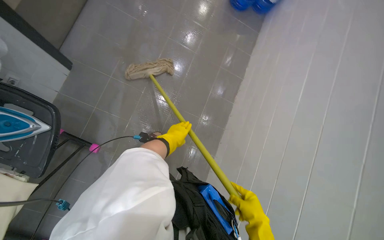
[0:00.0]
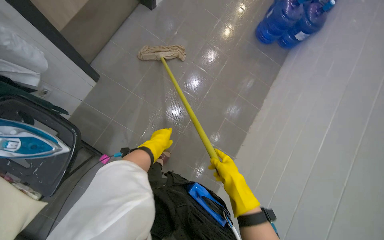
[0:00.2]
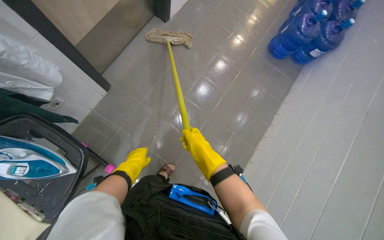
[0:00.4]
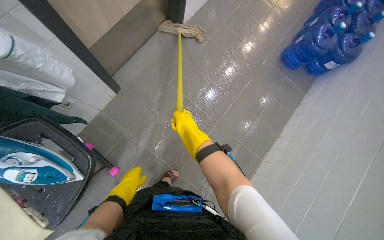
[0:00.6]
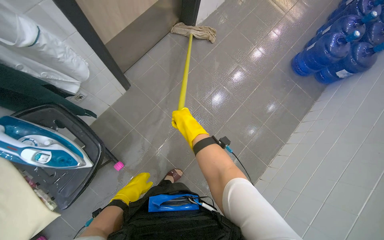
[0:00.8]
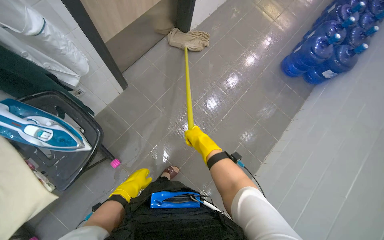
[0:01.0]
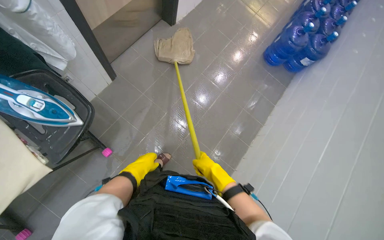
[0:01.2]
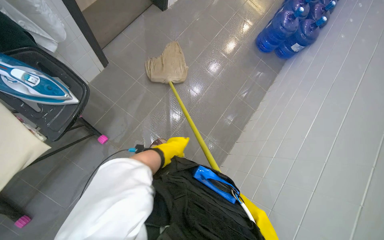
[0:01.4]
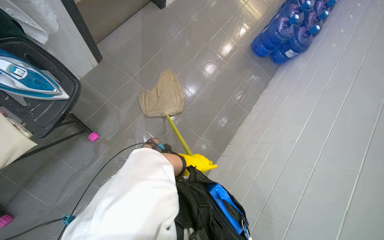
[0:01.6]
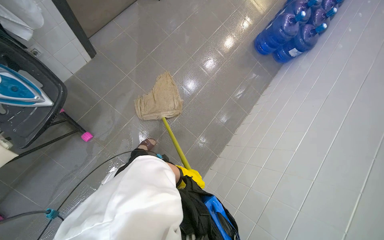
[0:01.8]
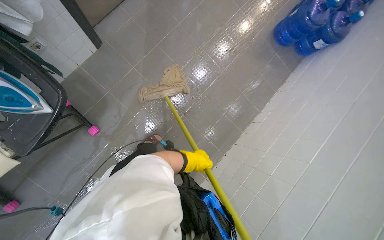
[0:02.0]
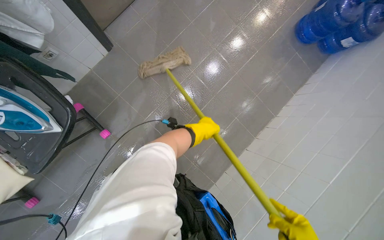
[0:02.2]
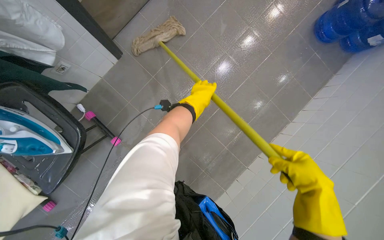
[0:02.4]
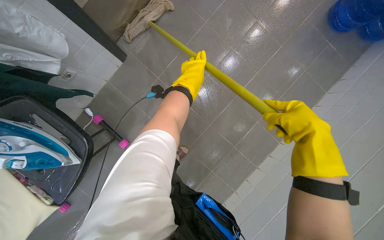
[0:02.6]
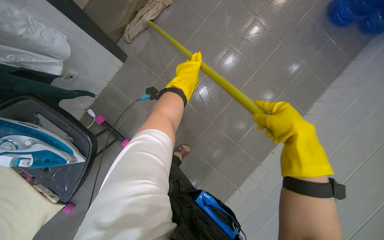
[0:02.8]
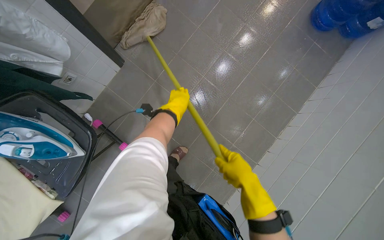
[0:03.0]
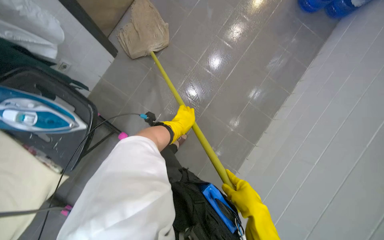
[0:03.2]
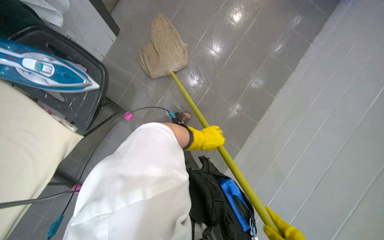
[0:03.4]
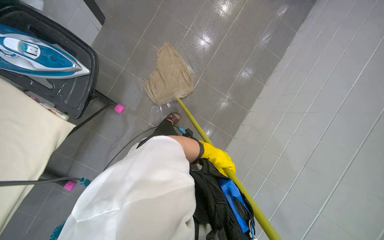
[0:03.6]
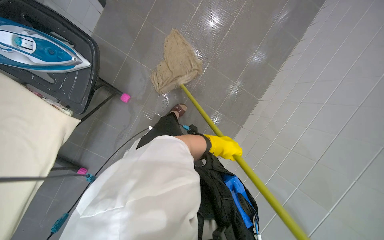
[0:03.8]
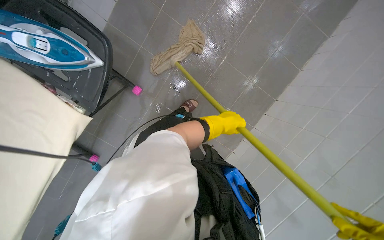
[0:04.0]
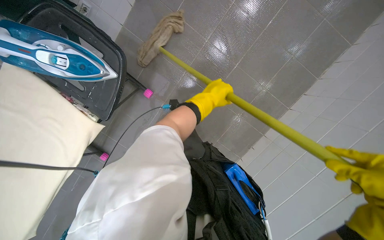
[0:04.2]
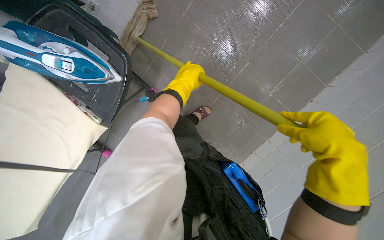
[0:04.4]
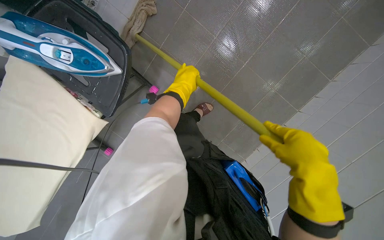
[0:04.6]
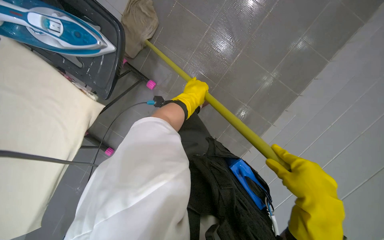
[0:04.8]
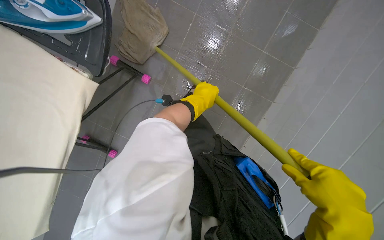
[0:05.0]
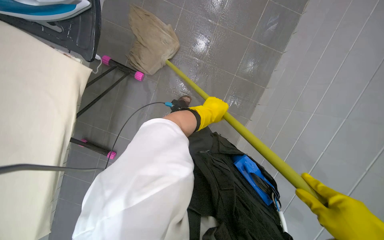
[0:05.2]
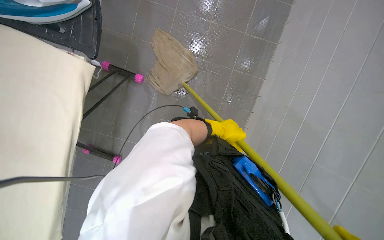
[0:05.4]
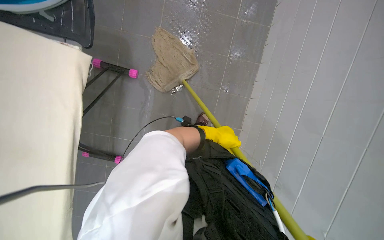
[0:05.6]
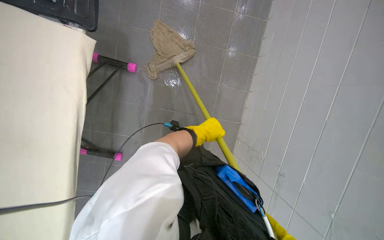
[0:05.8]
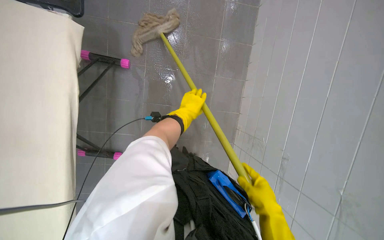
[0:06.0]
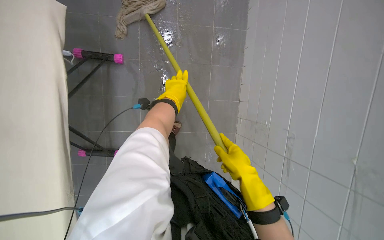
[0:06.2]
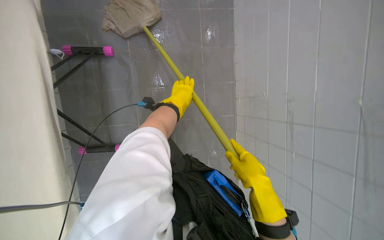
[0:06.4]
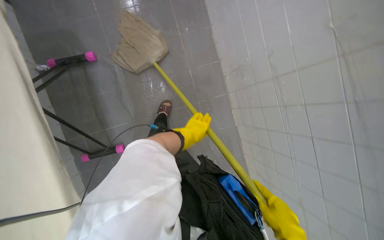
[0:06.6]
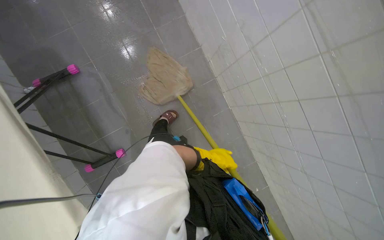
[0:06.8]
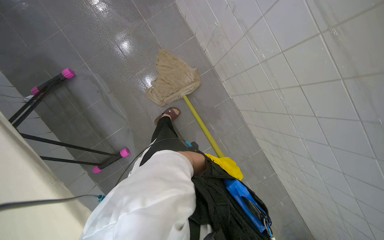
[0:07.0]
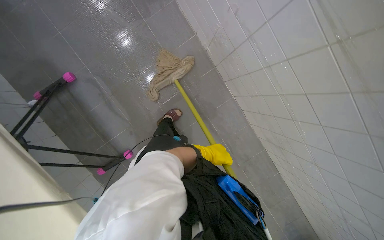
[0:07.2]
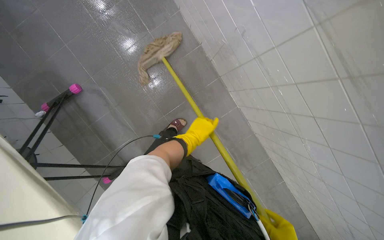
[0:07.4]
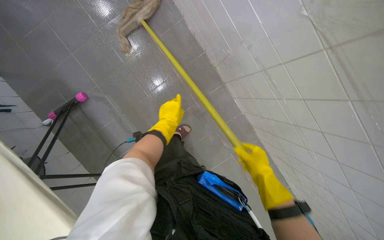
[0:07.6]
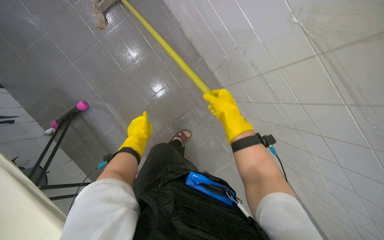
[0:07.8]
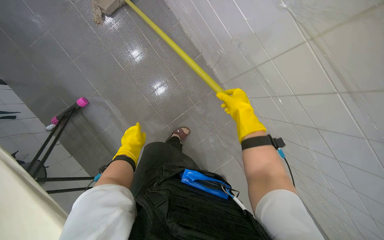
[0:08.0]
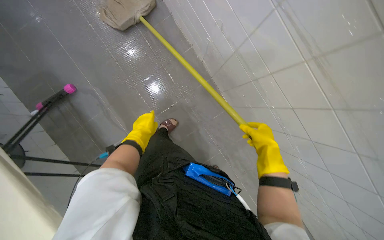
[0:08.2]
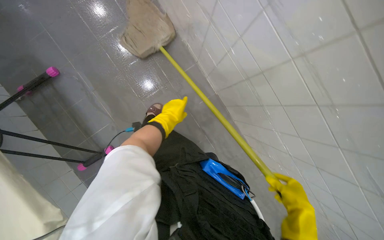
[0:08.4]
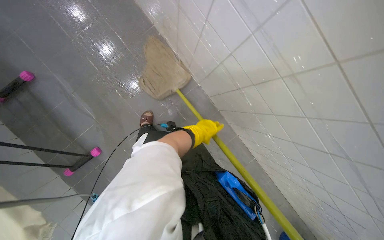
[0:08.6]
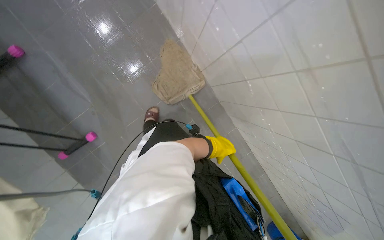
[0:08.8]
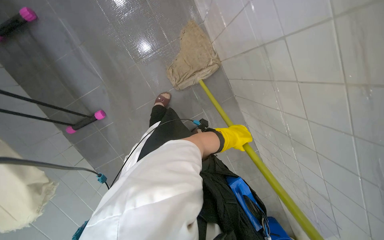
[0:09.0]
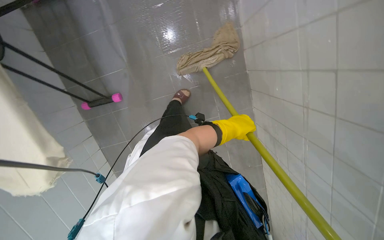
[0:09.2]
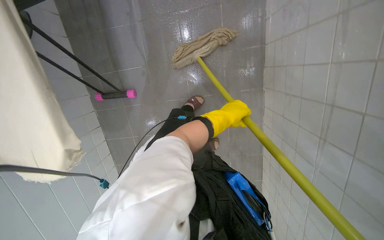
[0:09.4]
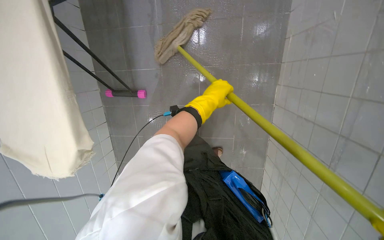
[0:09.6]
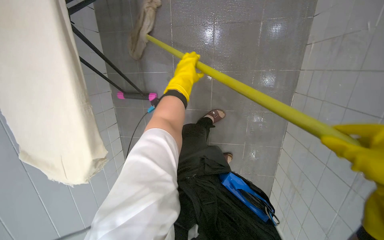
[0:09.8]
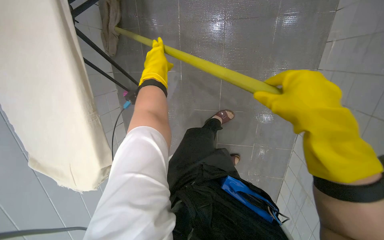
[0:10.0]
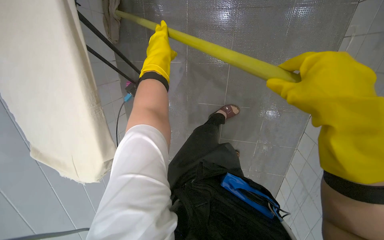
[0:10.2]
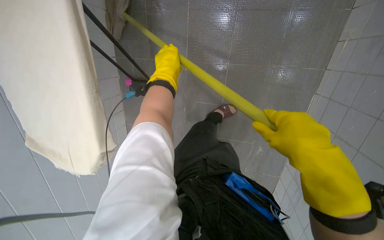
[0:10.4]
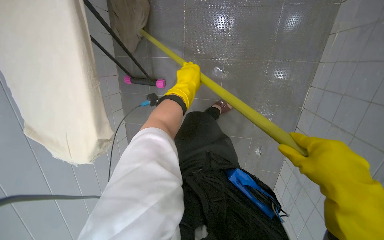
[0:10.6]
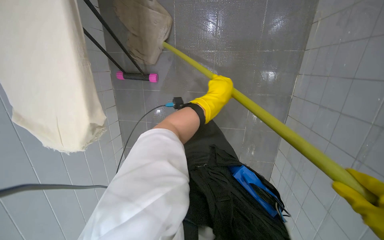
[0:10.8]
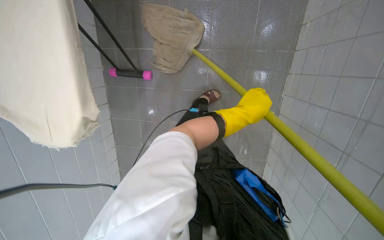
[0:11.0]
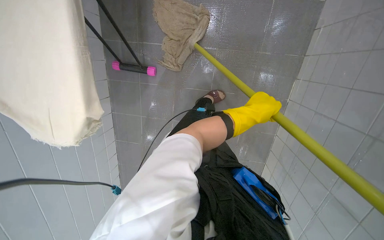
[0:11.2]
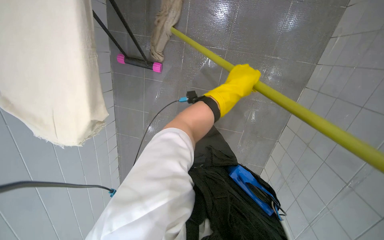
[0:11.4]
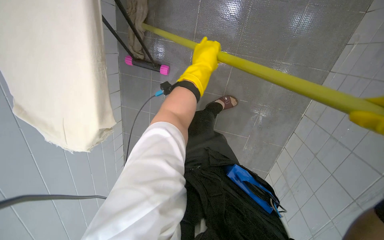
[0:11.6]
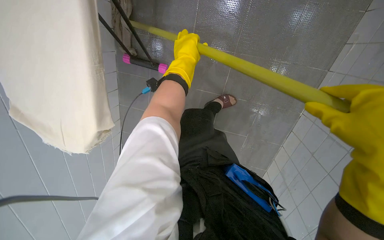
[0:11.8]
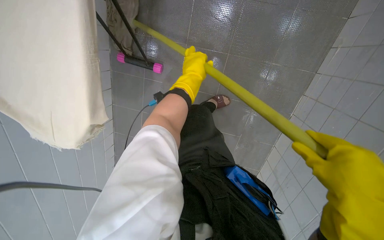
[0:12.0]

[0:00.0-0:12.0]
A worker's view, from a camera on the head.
Job: mopping floor.
The whole recording: Mopping kitchen floor. The worker mops the kitchen floor to clean up remaining debris and wet spots.
0:00.0 to 0:01.6: The left hand moves down the picture, approximately 10 cm, and moves roughly 25 cm to the left and comes back.
0:01.6 to 0:03.0: The left hand heads up the picture, covering roughly 40 cm.
0:03.0 to 0:04.4: The view tips downward by some 15 degrees. The left hand reaches about 50 cm down the picture, then returns.
0:04.4 to 0:06.0: The head travels approximately 50 cm. The scene turns roughly 25 degrees counterclockwise in the picture.
0:06.0 to 0:07.6: The wearer moves approximately 1 m. The view tips downward by about 20 degrees.
0:07.6 to 0:09.0: The left hand heads to the right, covering roughly 50 cm.
0:09.0 to 0:10.4: The scene rotates clockwise by some 35 degrees.
0:10.4 to 0:12.0: The left hand reaches about 25 cm to the right, then returns.

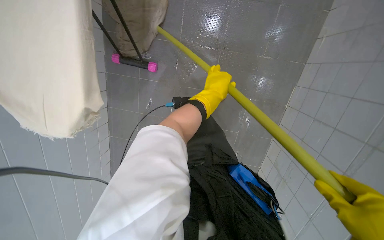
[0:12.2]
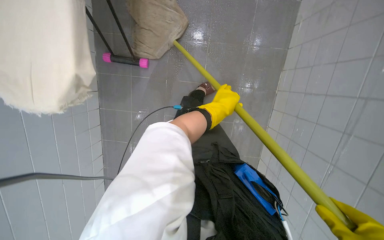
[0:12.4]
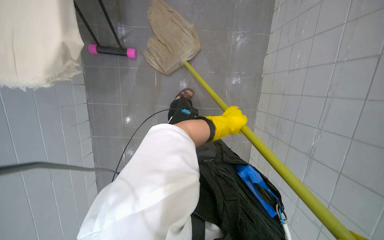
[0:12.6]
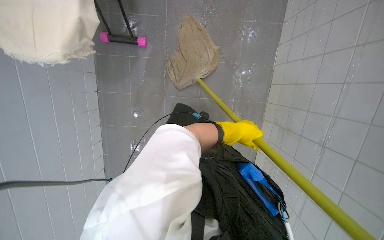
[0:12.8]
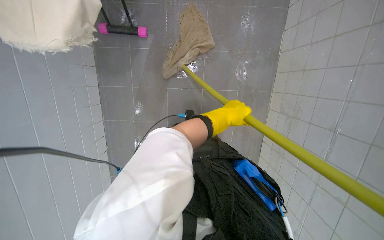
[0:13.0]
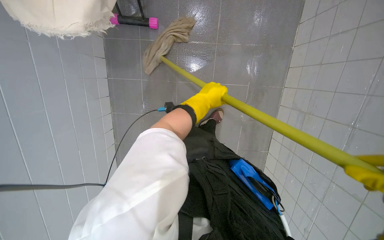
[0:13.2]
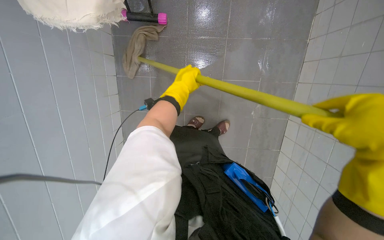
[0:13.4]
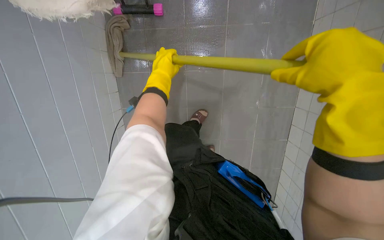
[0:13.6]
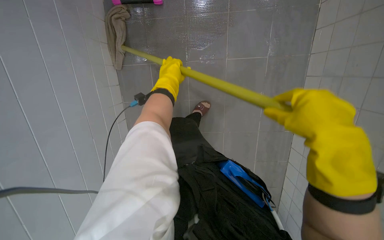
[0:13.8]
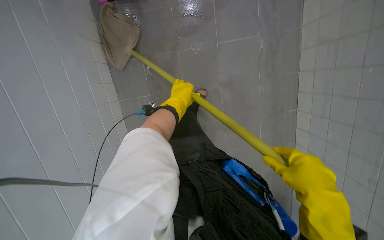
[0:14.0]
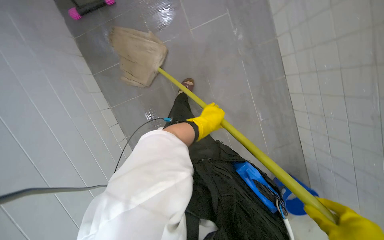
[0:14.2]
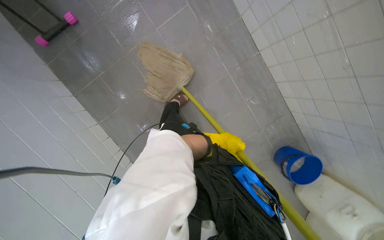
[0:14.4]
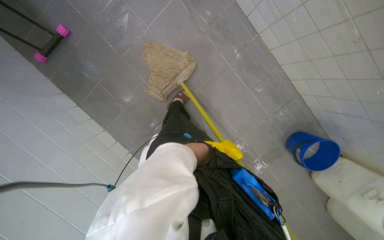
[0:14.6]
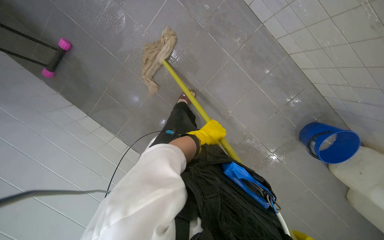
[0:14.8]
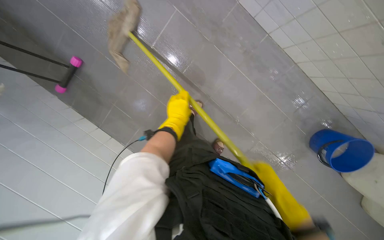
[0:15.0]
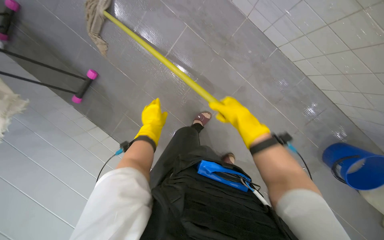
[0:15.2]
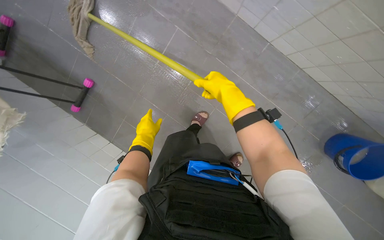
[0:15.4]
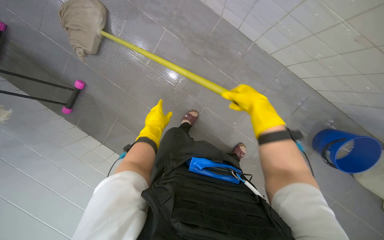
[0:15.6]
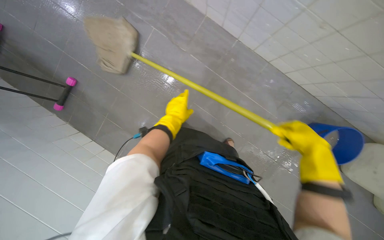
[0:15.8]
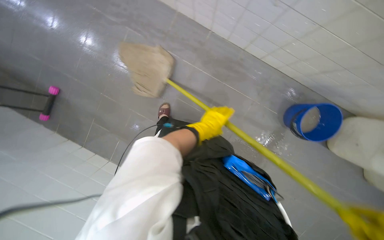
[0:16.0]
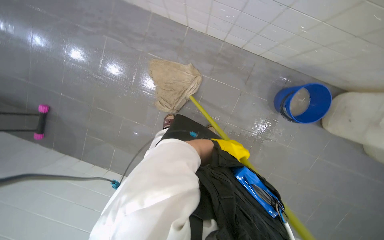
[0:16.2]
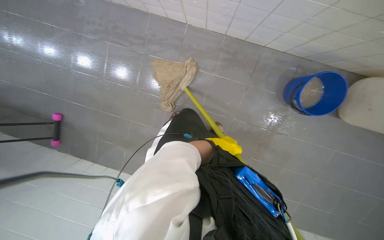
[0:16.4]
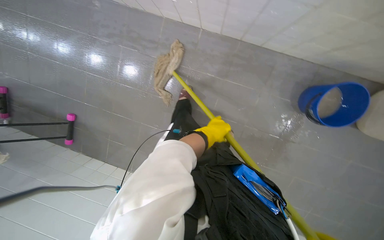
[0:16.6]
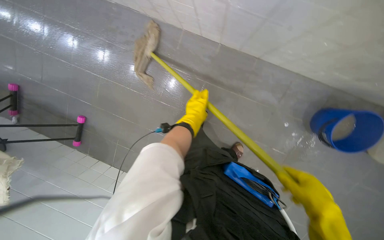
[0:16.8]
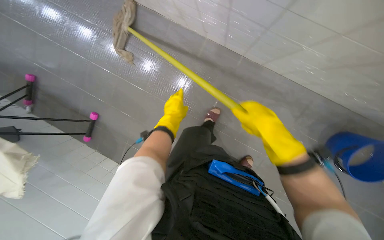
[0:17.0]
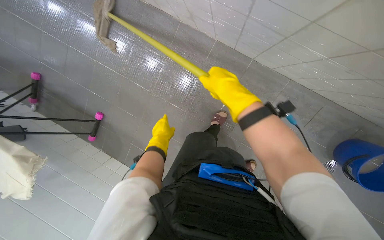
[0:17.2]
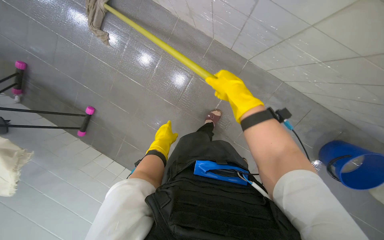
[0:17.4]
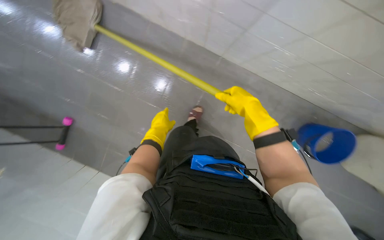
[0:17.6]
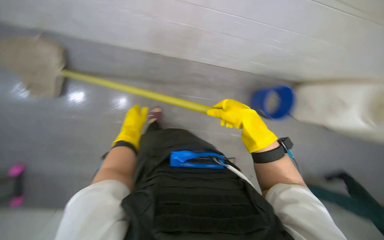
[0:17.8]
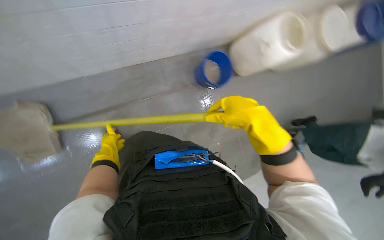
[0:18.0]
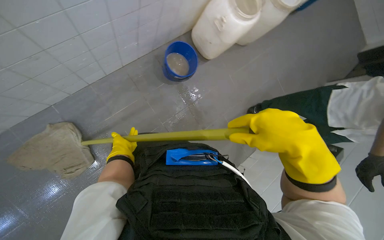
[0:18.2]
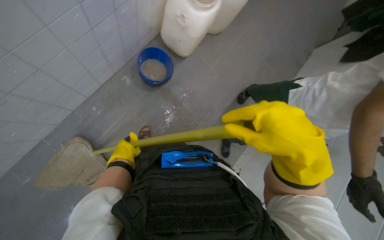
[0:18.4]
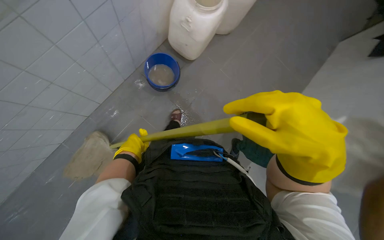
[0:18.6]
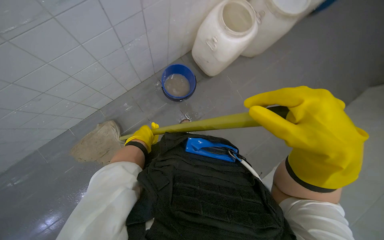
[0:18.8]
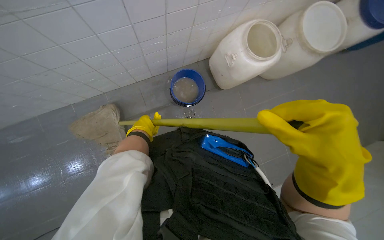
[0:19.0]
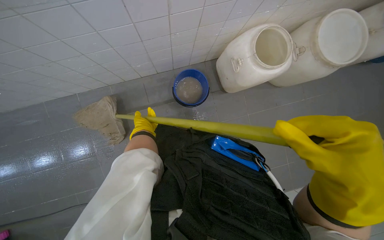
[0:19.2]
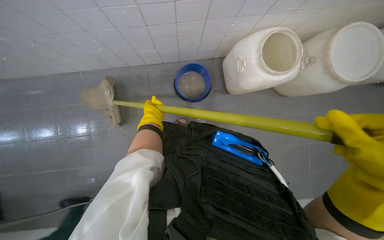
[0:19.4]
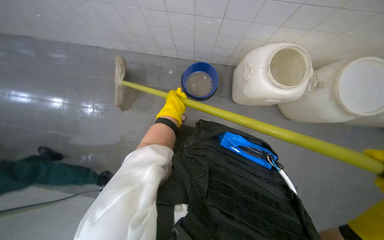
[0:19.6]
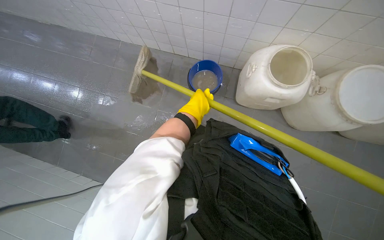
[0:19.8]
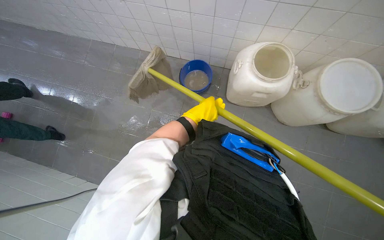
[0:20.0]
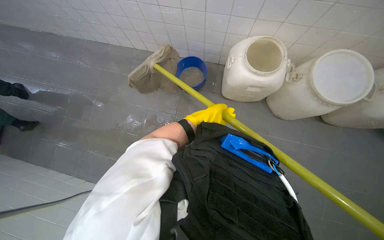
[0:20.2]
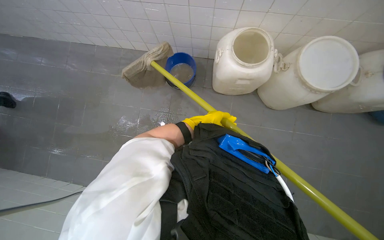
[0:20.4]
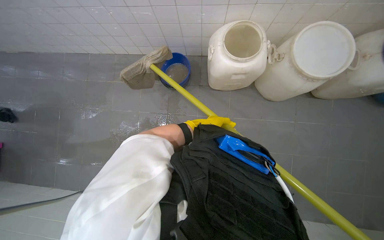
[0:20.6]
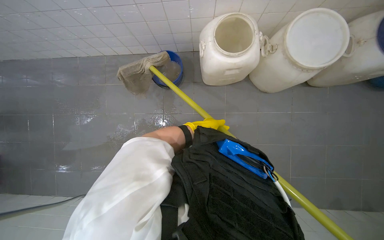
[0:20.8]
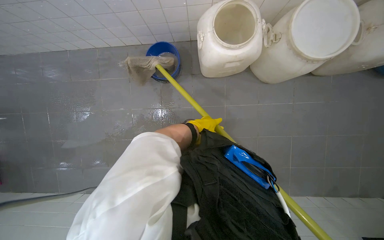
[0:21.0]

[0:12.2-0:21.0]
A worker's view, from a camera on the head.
Job: mopping floor.
The whole recording: Mopping kitchen floor. The worker mops the kitchen floor to clean up remaining debris and wet spots.
0:12.2 to 0:13.6: The camera travels some 50 cm.
0:13.6 to 0:15.2: The camera is aimed approximately 15 degrees further to the left. The left hand is displaced farther from the camera by about 10 cm.
0:15.2 to 0:16.6: The camera travels to the right, approximately 50 cm.
0:16.6 to 0:18.0: The left hand travels to the left by some 50 cm.
0:18.0 to 0:19.6: The wearer moves roughly 40 cm. The head turns to the left by some 60 degrees.
0:19.6 to 0:21.0: The left hand moves to the right and down the picture, roughly 35 cm.
